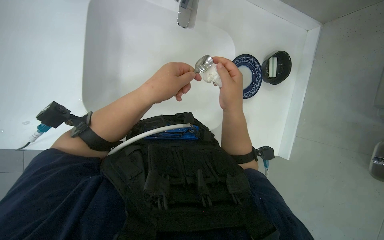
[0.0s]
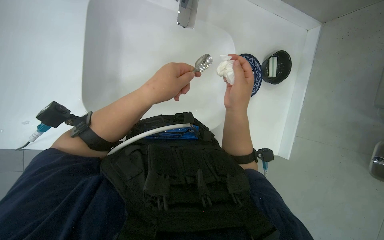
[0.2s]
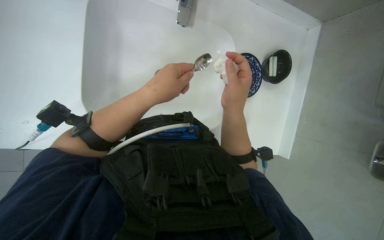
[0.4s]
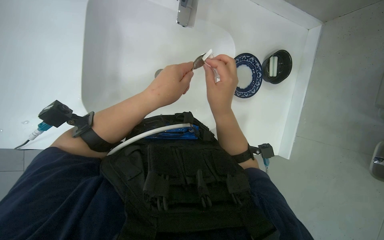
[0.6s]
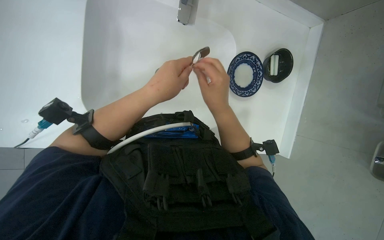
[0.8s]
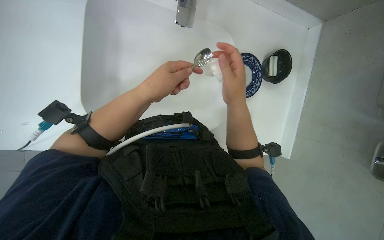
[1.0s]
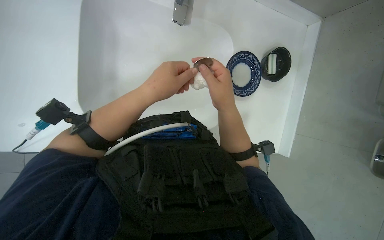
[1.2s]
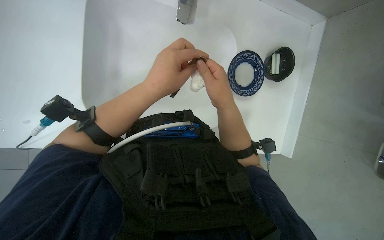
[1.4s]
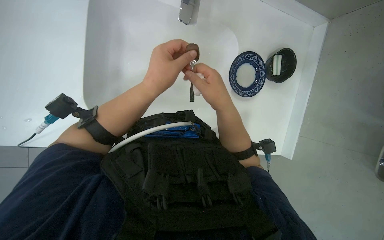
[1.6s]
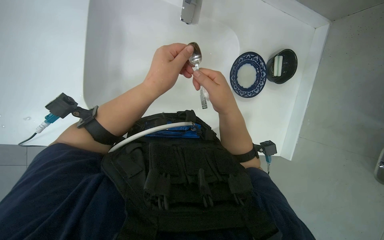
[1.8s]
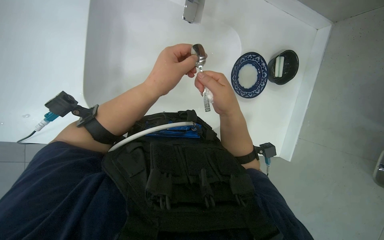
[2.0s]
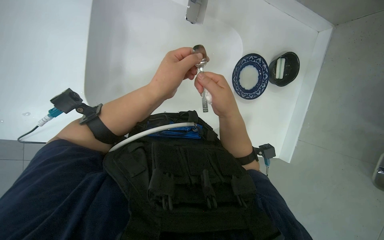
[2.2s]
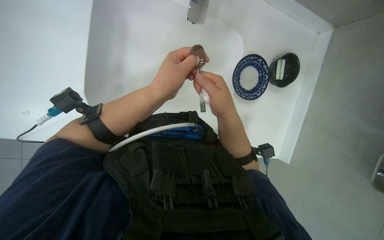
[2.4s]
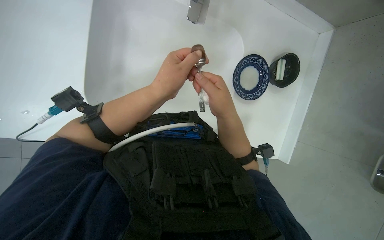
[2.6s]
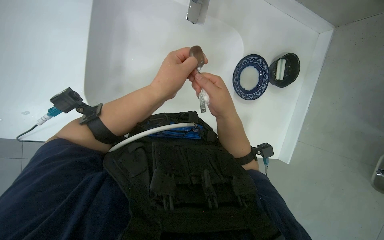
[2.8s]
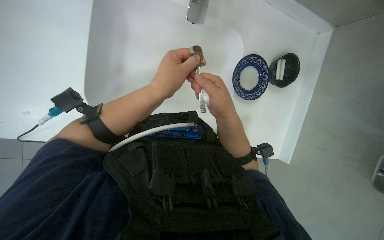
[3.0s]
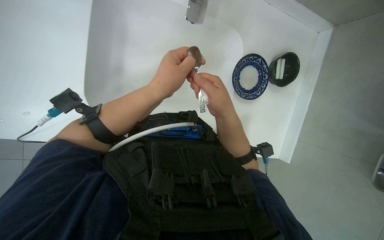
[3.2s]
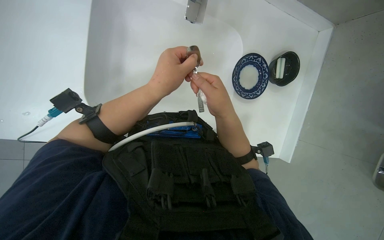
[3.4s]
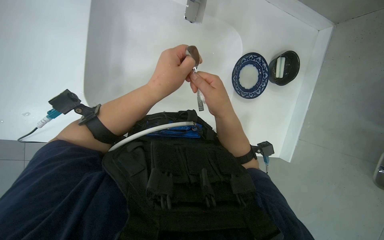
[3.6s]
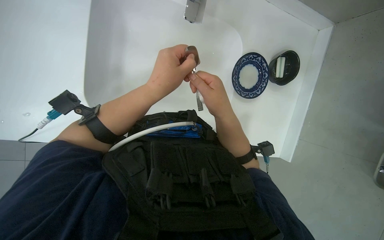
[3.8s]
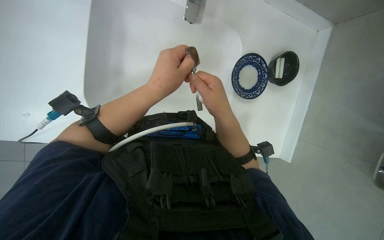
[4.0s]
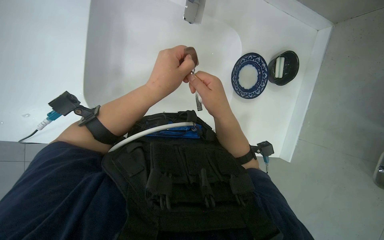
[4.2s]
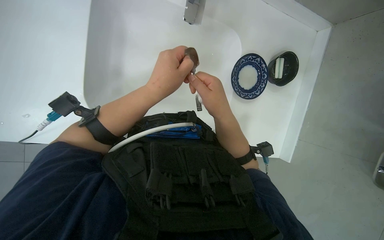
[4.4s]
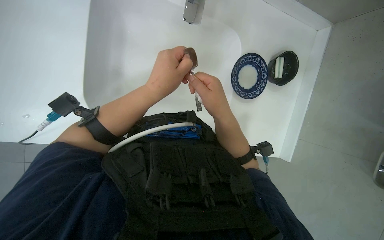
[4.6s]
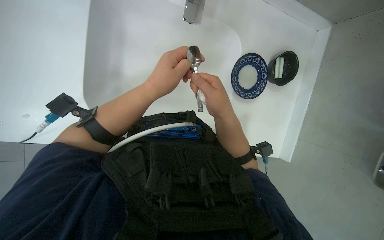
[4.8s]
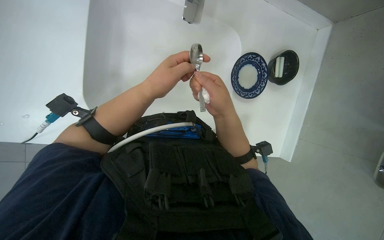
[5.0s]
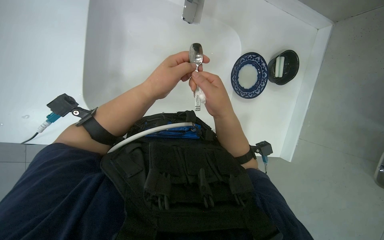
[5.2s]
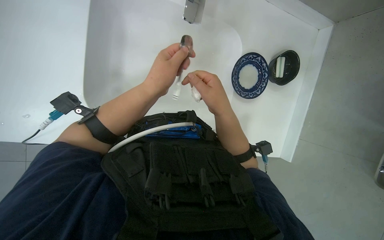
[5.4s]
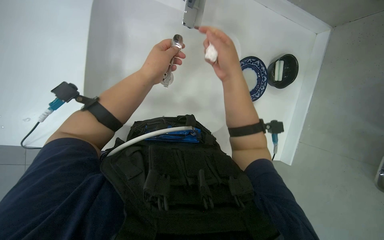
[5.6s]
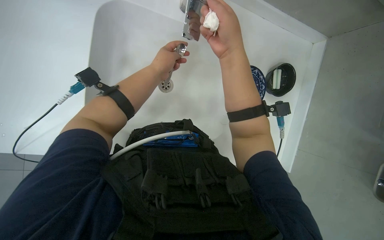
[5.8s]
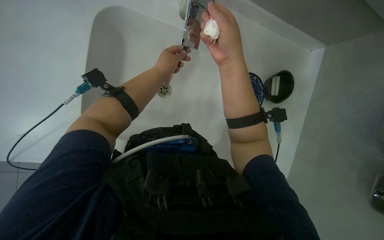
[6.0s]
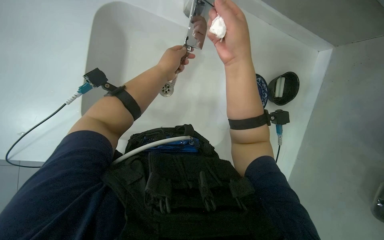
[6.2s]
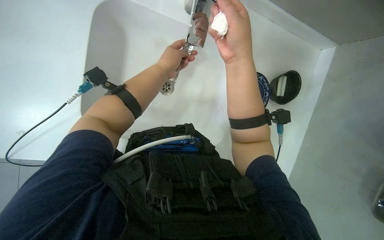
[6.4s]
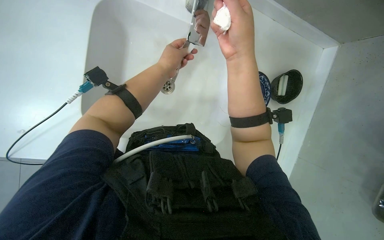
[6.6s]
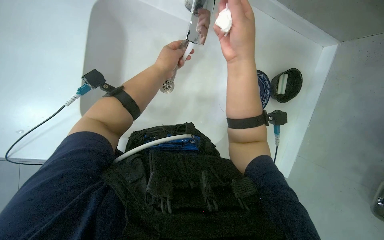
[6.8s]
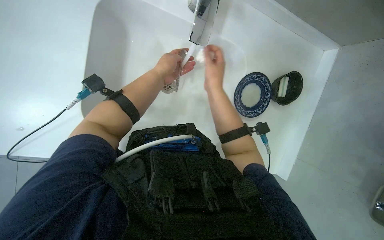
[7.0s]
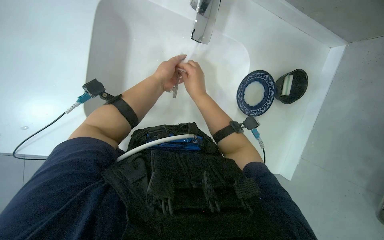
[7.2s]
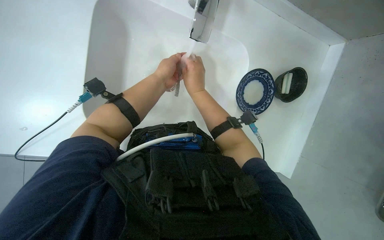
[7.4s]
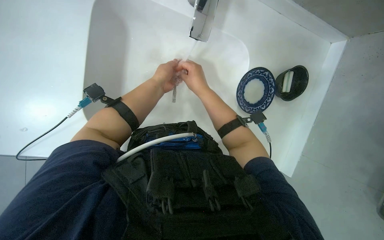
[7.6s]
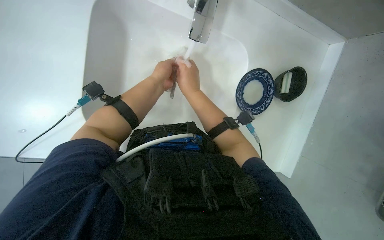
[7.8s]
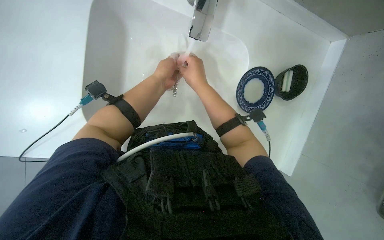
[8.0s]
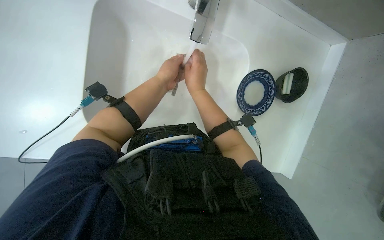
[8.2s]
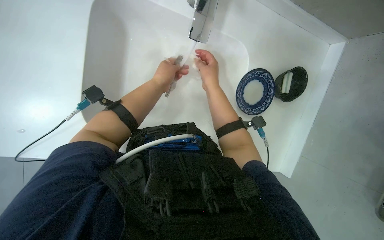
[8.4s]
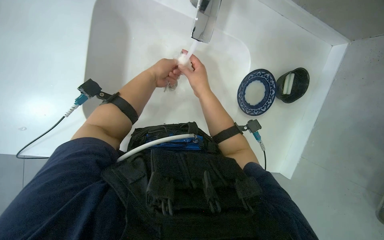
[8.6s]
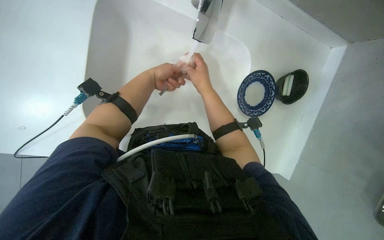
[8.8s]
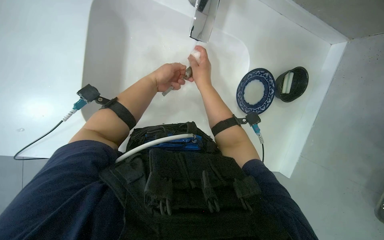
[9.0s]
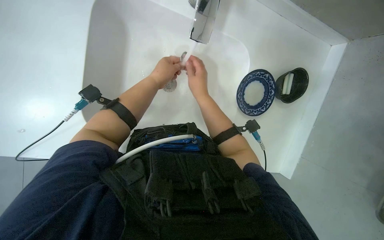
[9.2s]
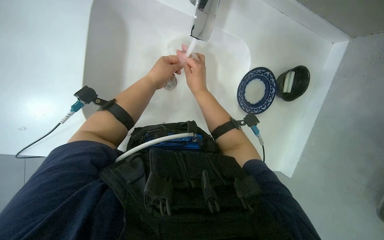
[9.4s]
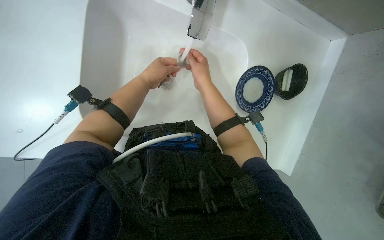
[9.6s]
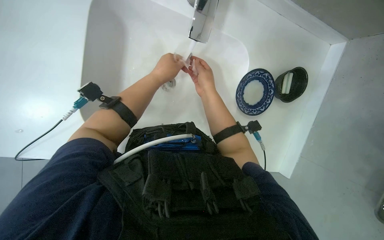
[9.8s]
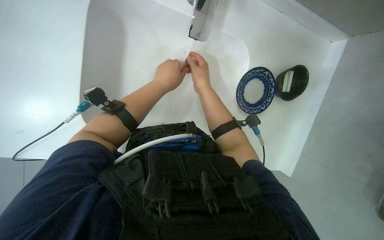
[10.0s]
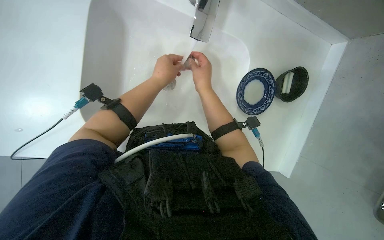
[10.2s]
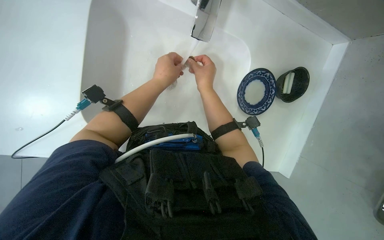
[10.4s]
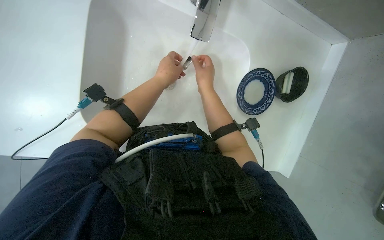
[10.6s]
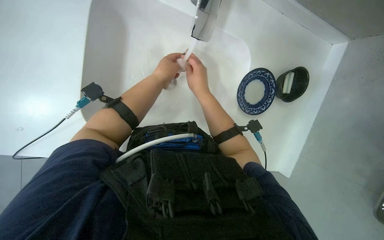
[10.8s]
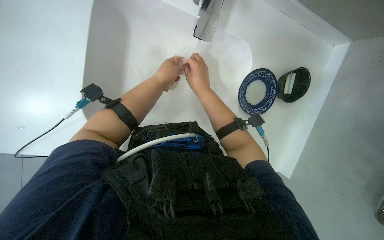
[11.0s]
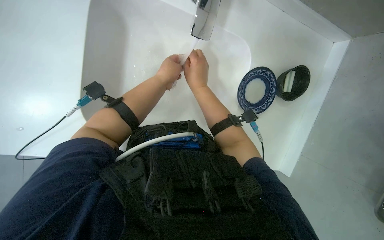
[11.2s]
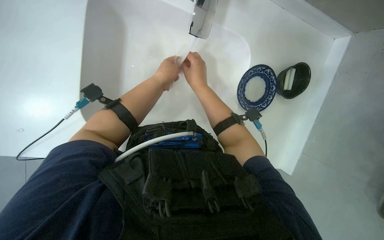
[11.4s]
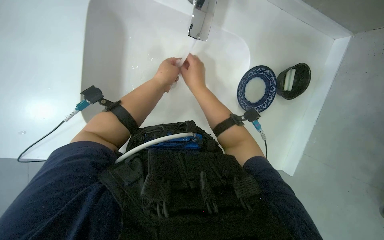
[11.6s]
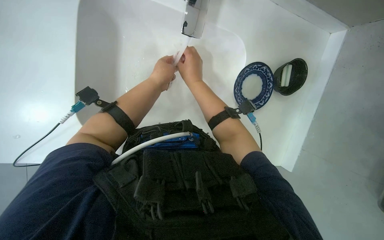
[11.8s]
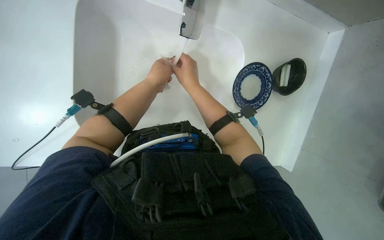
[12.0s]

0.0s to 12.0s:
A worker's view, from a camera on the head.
Job: cleaning kitchen.
The whole recording: Washing and drying dishes and spoon. The worker washes the plate and spoon in the sink, then dries them with a dry towel.
0.0s to 4.4s: The hands stay close to where they were, moving slightly.
4.4s to 6.0s: The right hand moves up the picture, some 15 cm; the left hand heads farther from the camera and up the picture, covering about 20 cm.
6.0s to 7.6s: The right hand goes some 10 cm farther from the camera.
7.6s to 12.0s: The hands stay close to where they were, moving slightly.

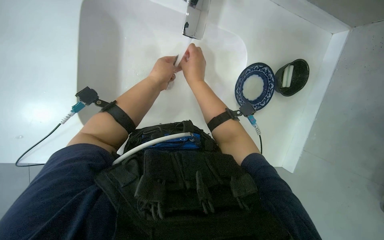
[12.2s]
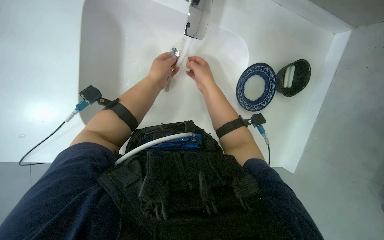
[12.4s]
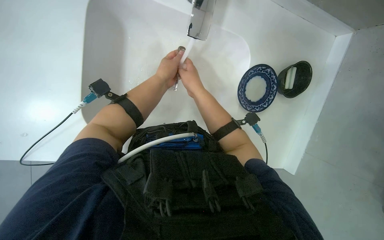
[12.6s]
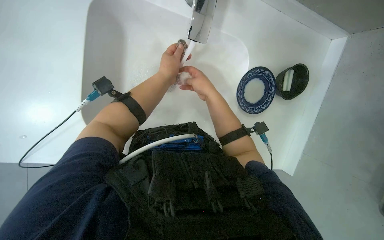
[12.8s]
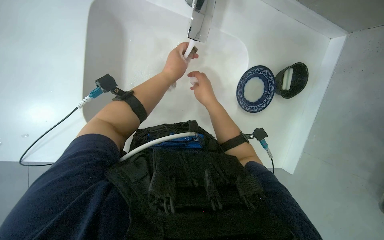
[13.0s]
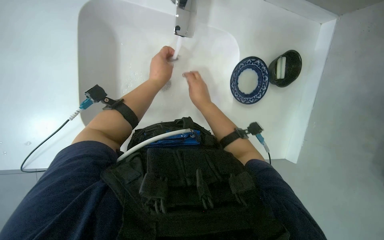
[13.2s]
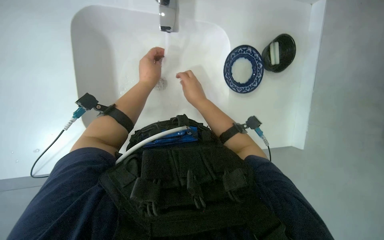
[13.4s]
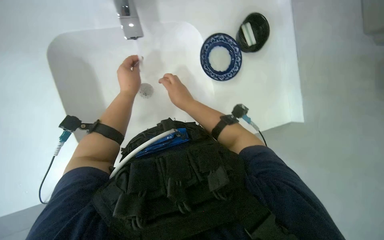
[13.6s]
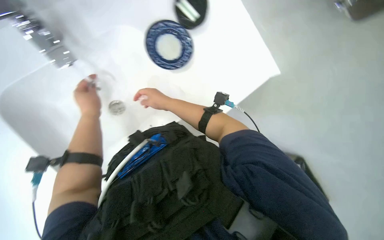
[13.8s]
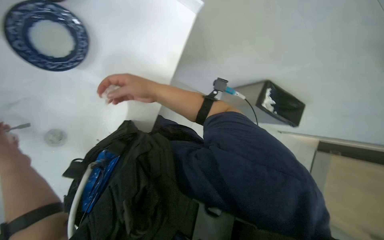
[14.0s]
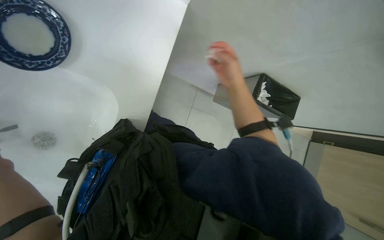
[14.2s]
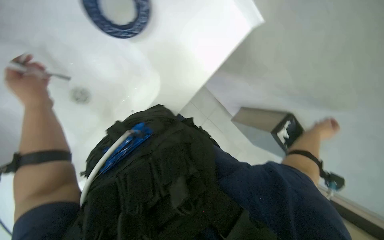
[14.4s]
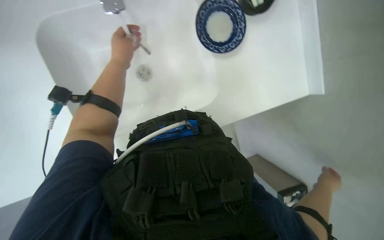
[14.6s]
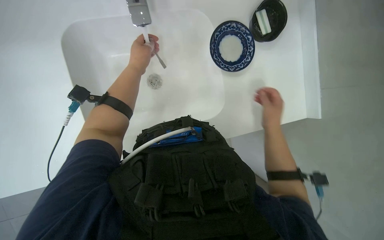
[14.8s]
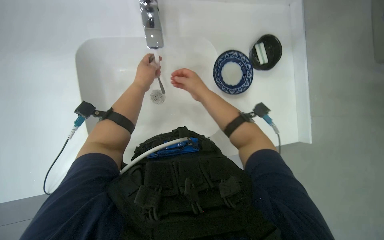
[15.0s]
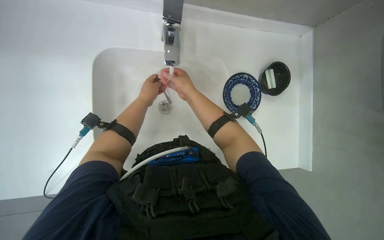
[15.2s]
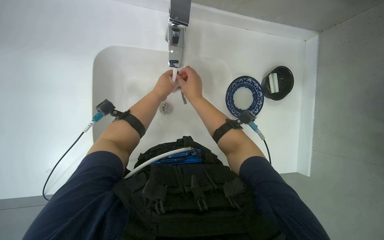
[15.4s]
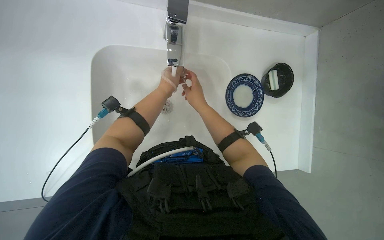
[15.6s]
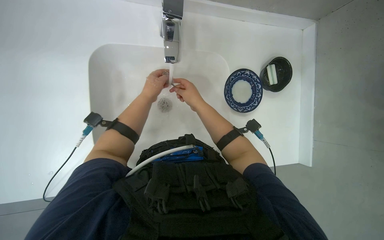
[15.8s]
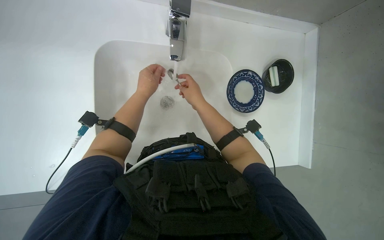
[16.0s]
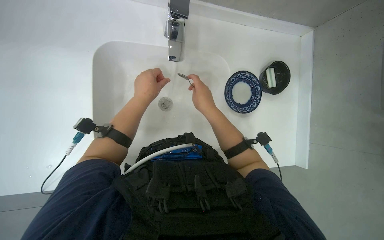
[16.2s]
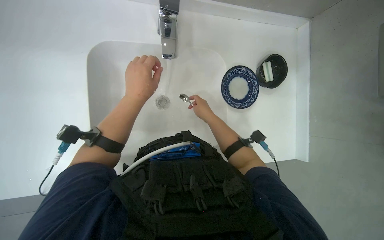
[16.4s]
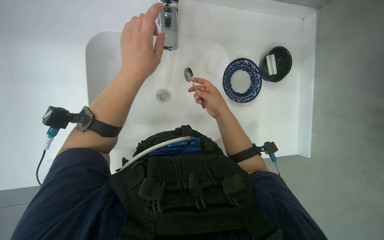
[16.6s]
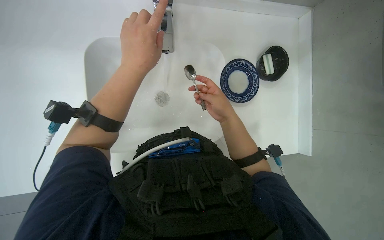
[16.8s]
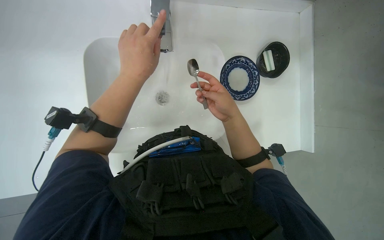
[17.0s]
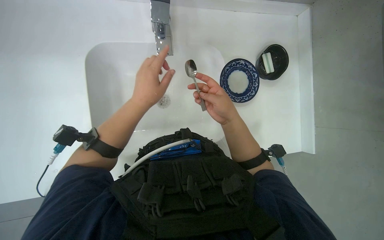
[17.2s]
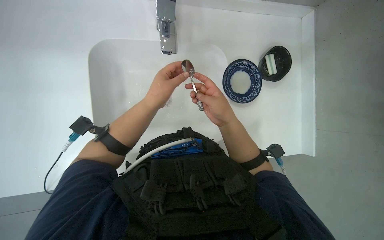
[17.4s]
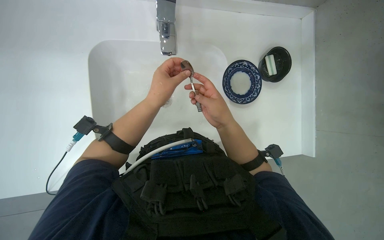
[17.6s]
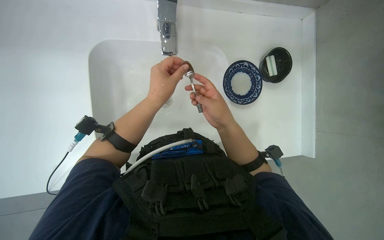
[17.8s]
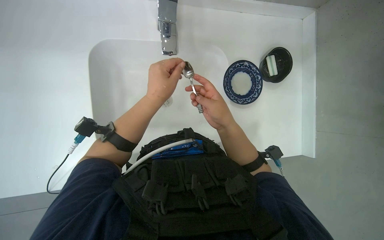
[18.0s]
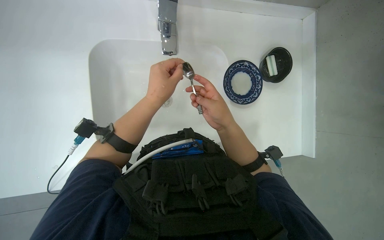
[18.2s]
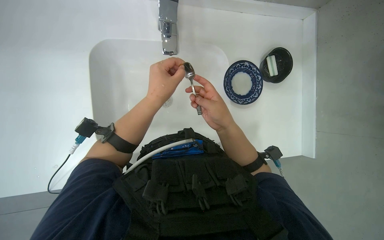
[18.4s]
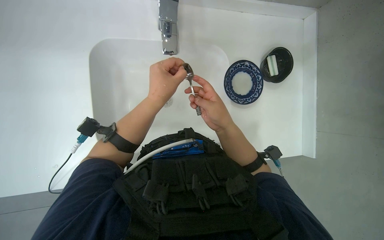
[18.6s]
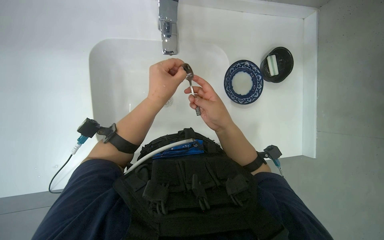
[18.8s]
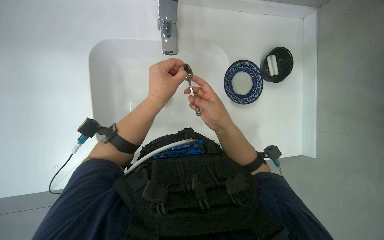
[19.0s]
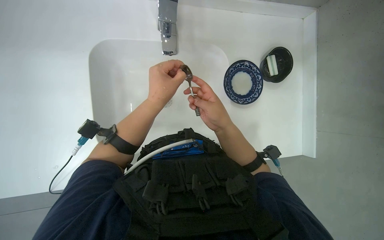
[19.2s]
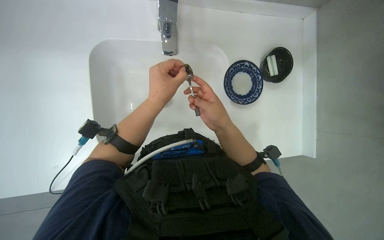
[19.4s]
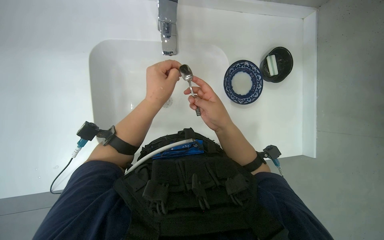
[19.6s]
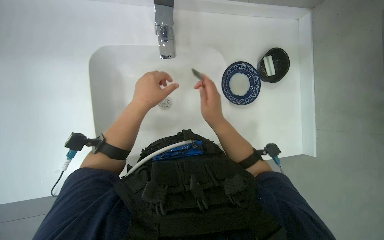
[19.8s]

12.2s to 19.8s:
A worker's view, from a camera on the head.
Job: cleaning kitchen.
The whole recording: Washing and drying dishes and spoon. The worker washes the plate and spoon in the sink, then dries them with a dry towel.
12.2s to 13.8s: The scene rotates counterclockwise by approximately 40 degrees.
13.8s to 15.2s: The view tilts roughly 25 degrees upward. Everything in view rotates about 55 degrees clockwise.
15.2s to 16.8s: The left hand moves nearer to the camera, about 15 cm, while the right hand goes approximately 15 cm down the picture and to the right.
16.8s to 18.2s: The left hand goes some 10 cm down the picture.
18.2s to 19.8s: The hands are busy where they are.
